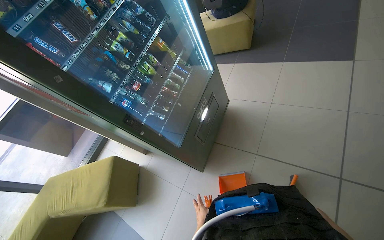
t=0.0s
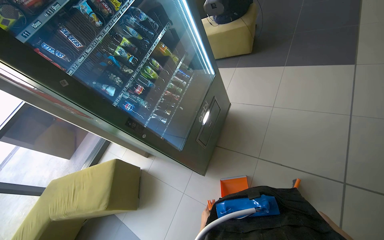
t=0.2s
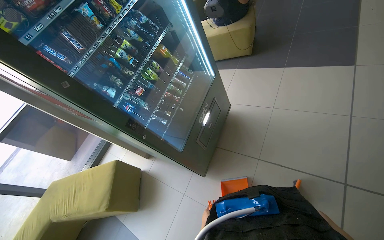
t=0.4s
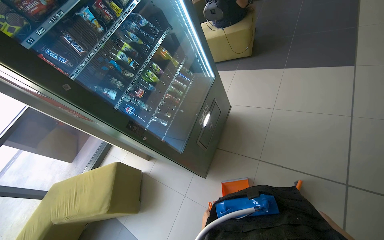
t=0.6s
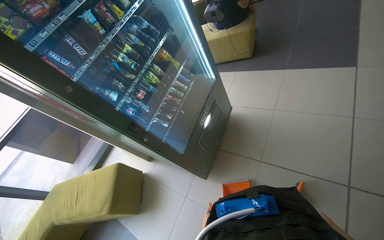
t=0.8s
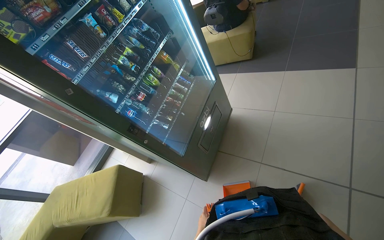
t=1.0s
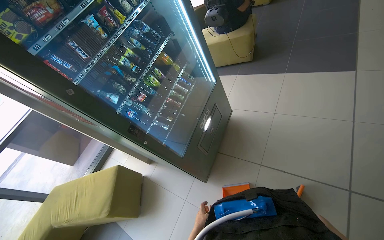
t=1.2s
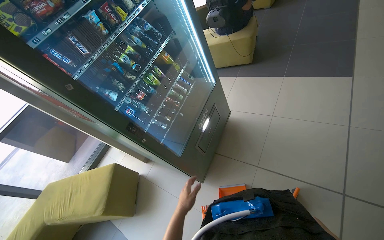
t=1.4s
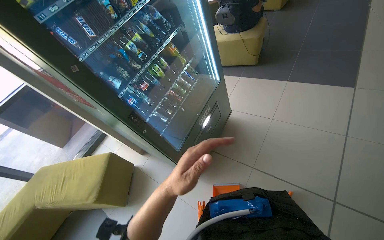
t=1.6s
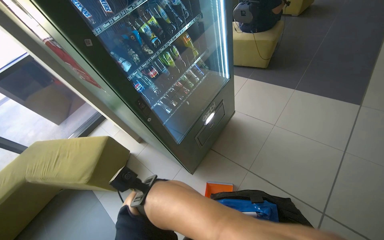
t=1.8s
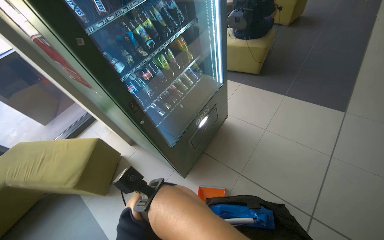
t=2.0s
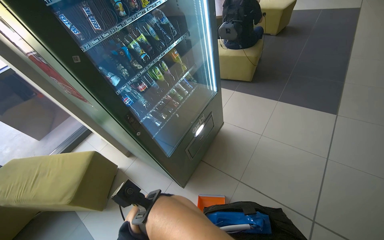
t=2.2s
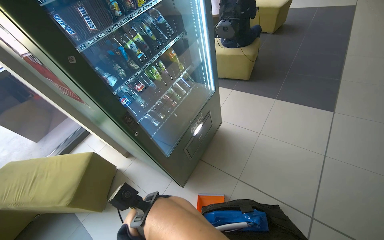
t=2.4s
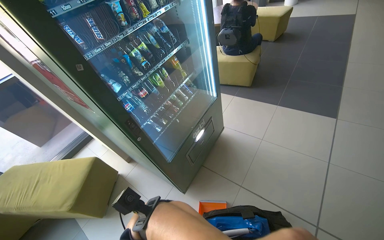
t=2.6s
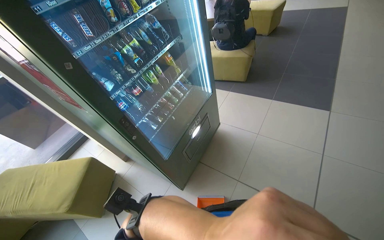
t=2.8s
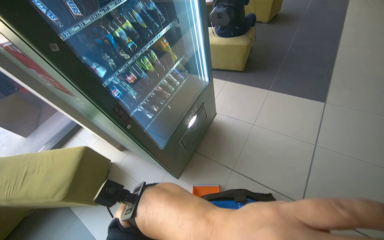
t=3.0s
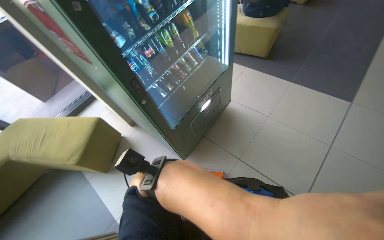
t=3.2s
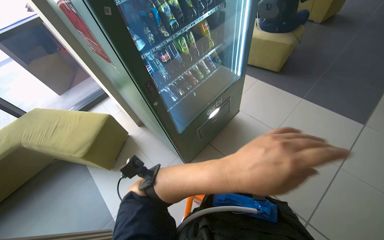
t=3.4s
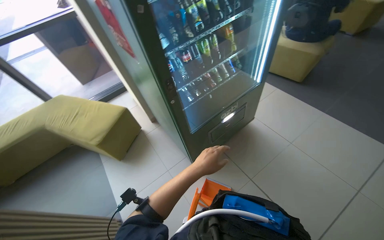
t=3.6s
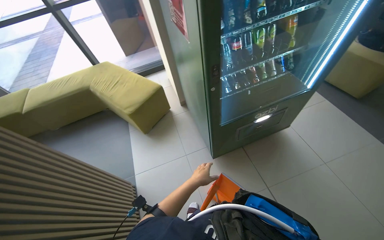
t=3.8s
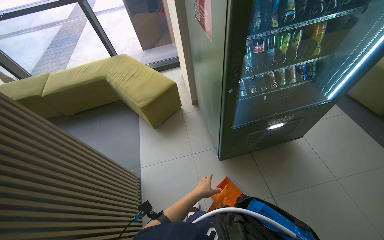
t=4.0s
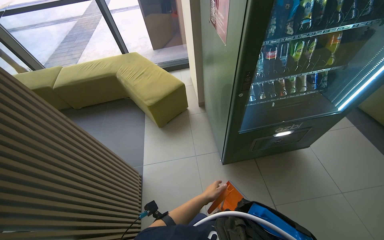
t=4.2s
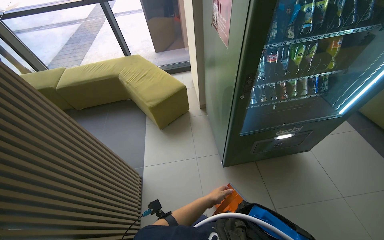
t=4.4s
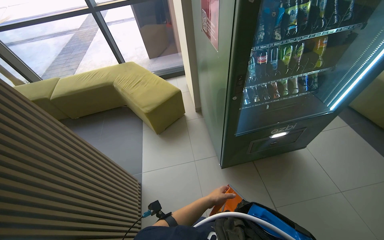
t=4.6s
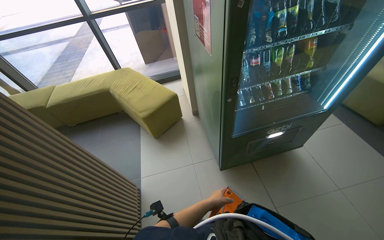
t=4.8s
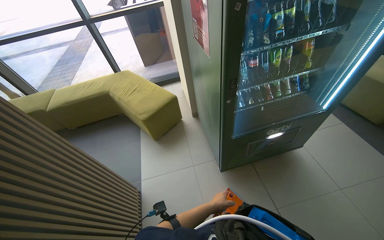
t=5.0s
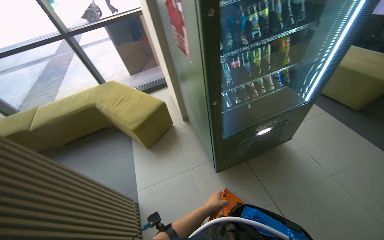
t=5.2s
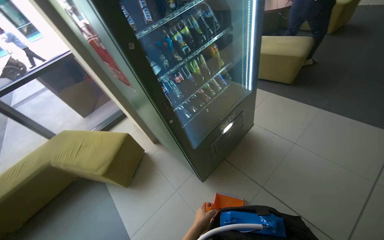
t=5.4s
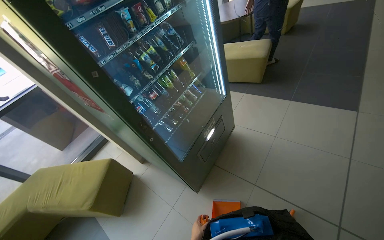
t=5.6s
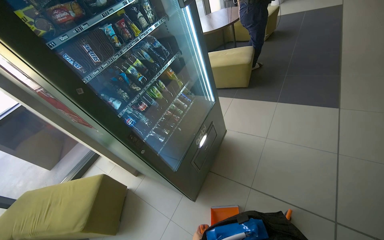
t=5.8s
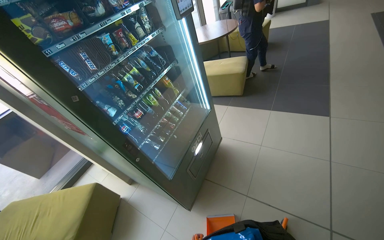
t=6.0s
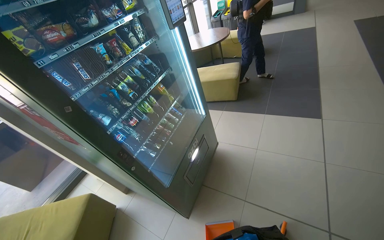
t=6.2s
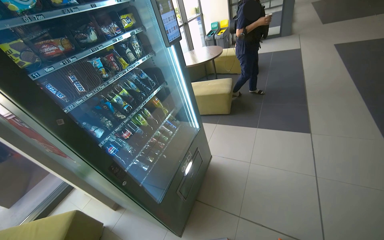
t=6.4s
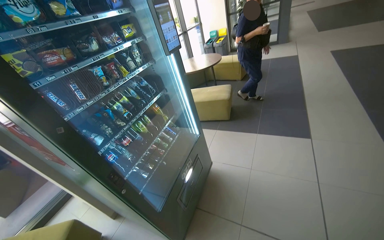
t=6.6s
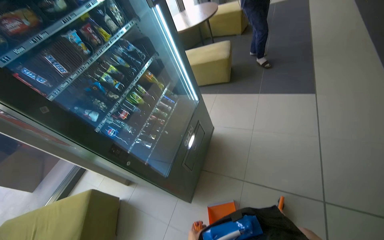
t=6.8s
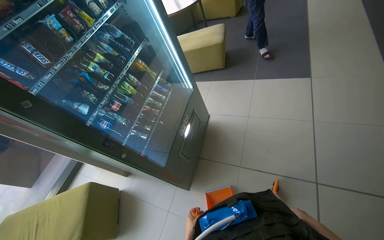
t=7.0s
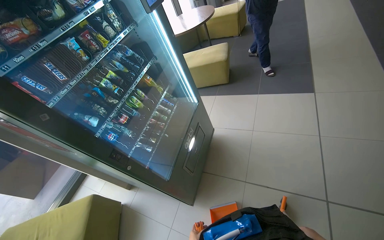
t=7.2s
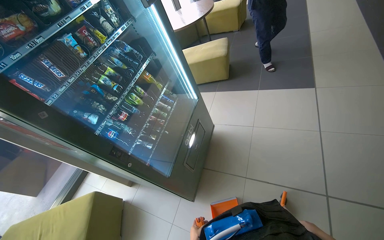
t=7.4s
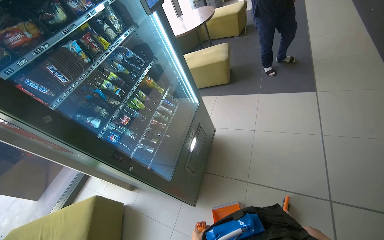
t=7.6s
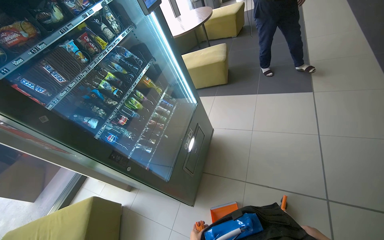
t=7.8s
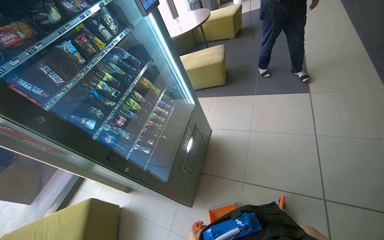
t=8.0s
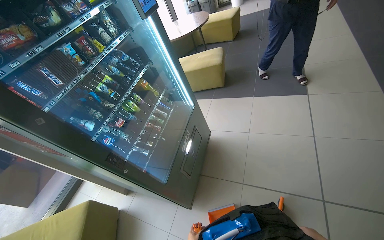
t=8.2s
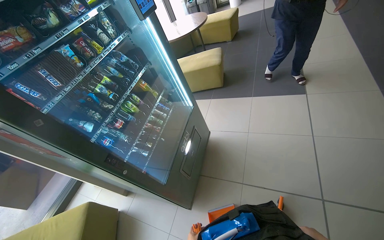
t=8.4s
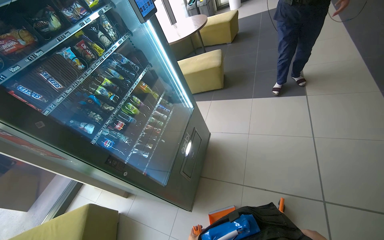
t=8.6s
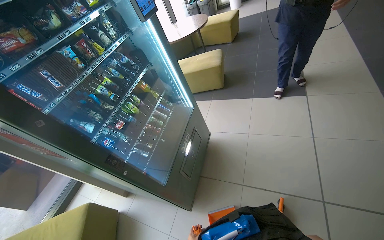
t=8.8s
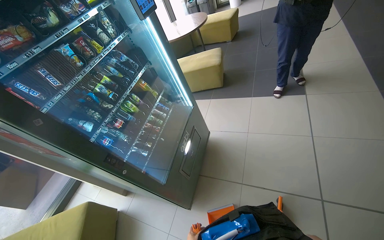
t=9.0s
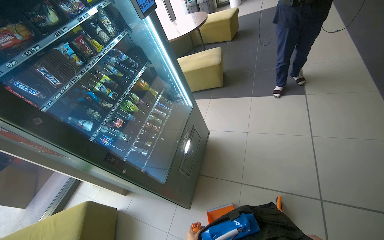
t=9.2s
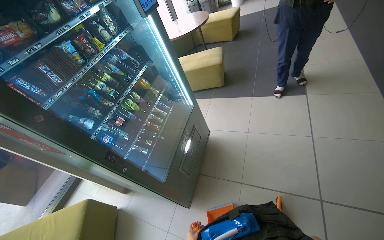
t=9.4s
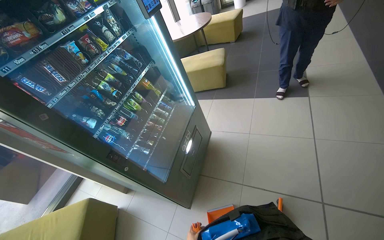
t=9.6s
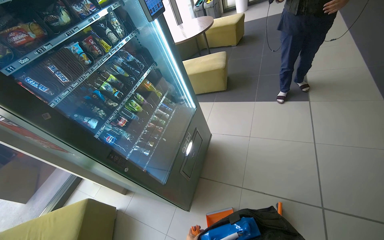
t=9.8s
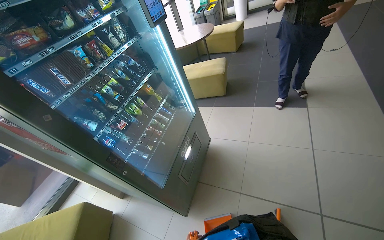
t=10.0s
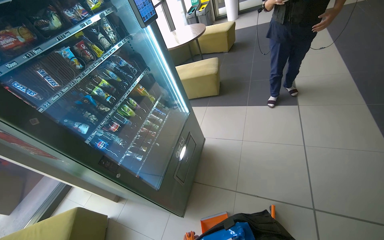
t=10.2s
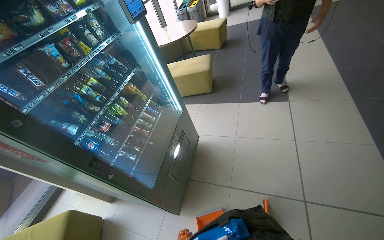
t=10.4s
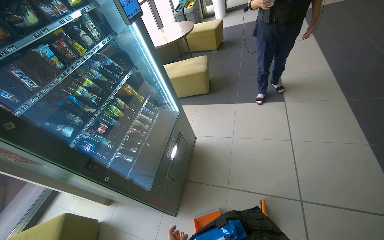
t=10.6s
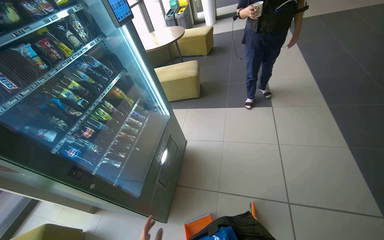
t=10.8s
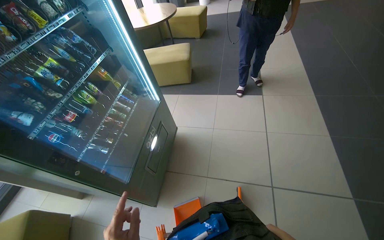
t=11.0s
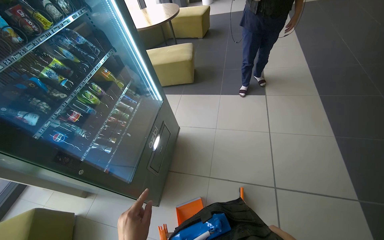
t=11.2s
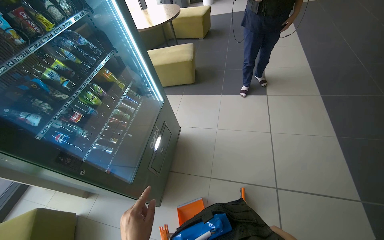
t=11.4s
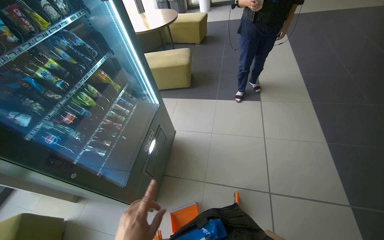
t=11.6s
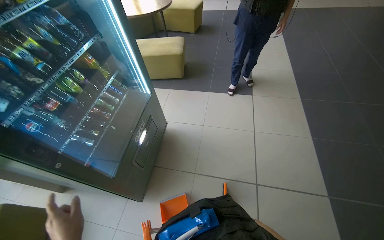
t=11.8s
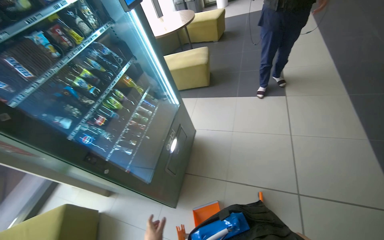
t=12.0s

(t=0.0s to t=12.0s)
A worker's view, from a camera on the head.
Job: sweeping floor.
The whole recording: Sweeping floor with dustpan. The worker sweeps debris from the floor using a long-handled brush and collects it with a dustpan.
t=0.0s - t=1.6s: The left hand travels up the picture and nearer to the camera by about 40 cm.
t=3.0s - t=4.4s: The head rotates about 50 degrees to the left.
t=4.4s - t=6.0s: The head turns to the right by about 50 degrees. The camera pitches upward, by roughly 20 degrees.

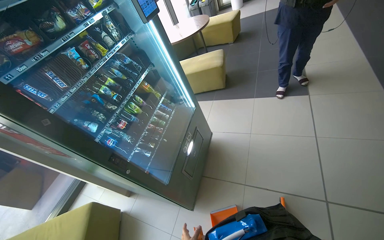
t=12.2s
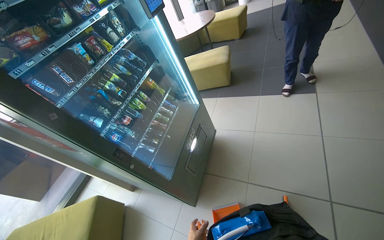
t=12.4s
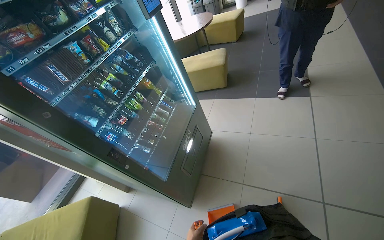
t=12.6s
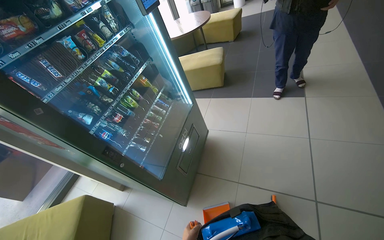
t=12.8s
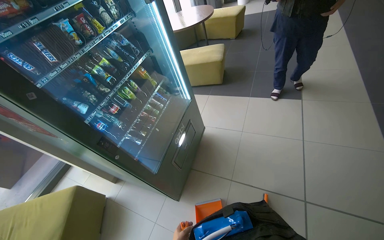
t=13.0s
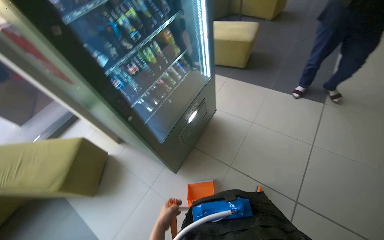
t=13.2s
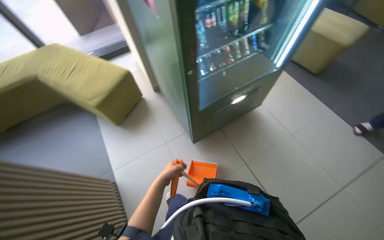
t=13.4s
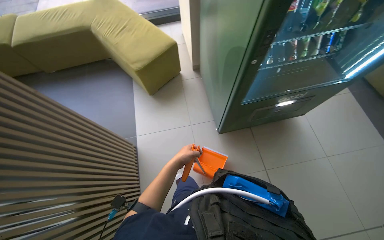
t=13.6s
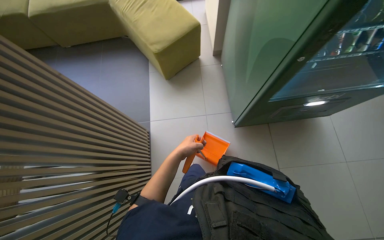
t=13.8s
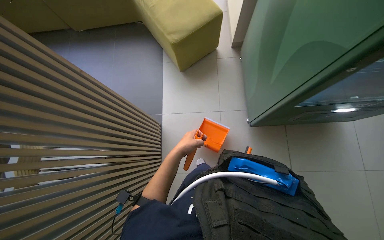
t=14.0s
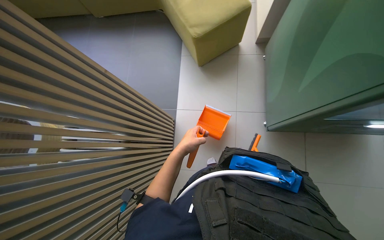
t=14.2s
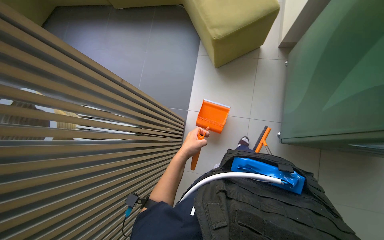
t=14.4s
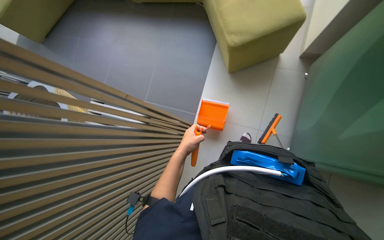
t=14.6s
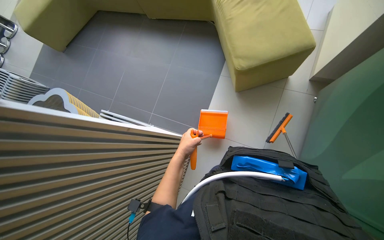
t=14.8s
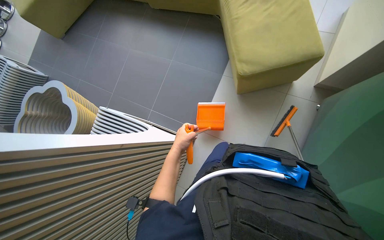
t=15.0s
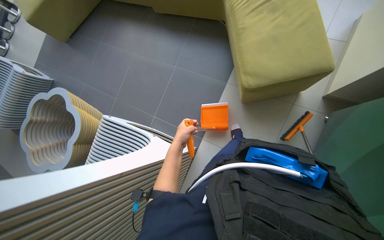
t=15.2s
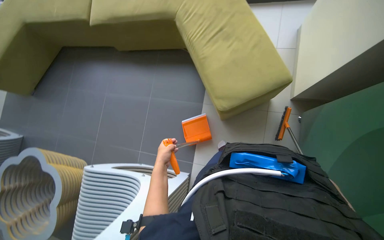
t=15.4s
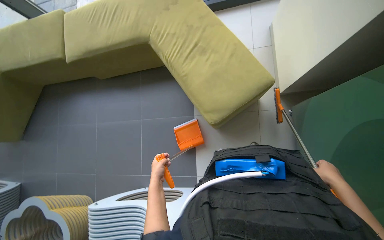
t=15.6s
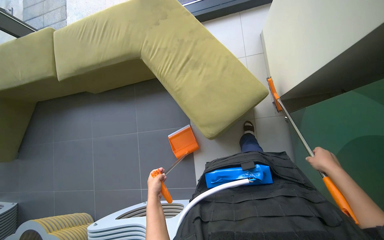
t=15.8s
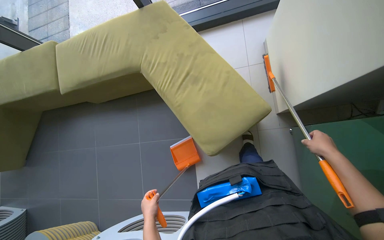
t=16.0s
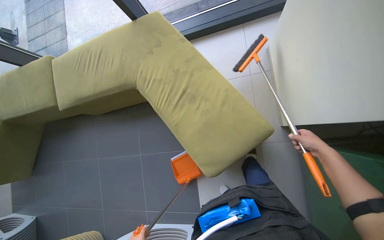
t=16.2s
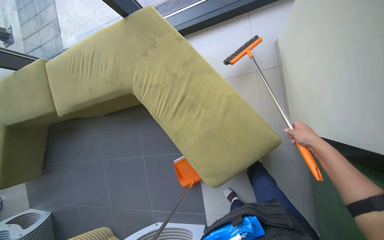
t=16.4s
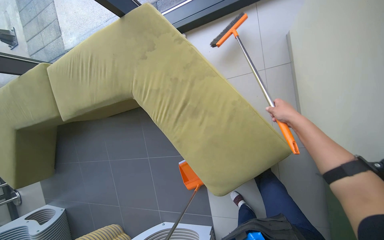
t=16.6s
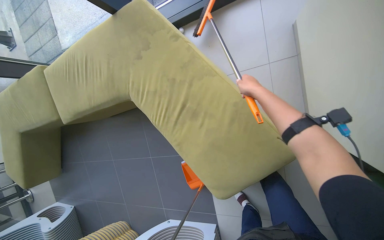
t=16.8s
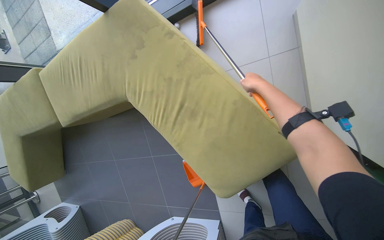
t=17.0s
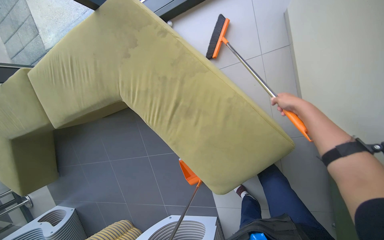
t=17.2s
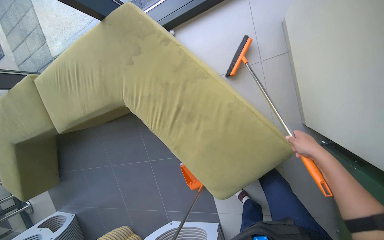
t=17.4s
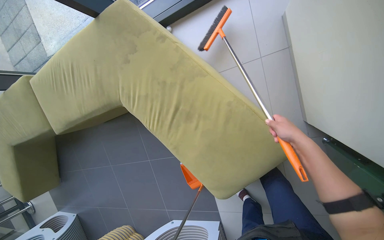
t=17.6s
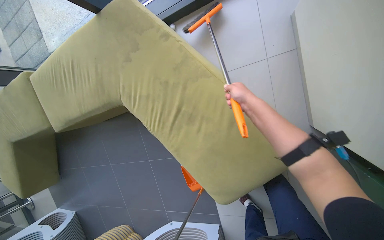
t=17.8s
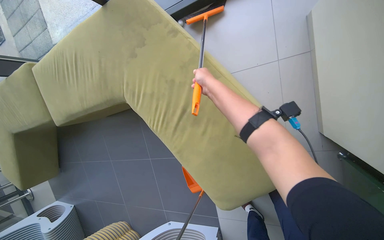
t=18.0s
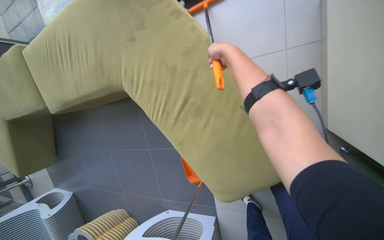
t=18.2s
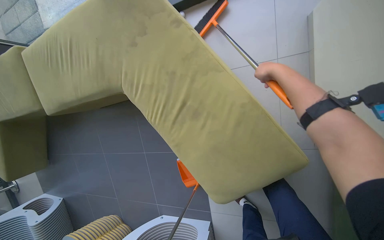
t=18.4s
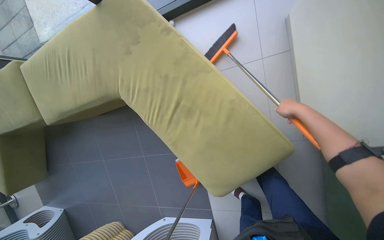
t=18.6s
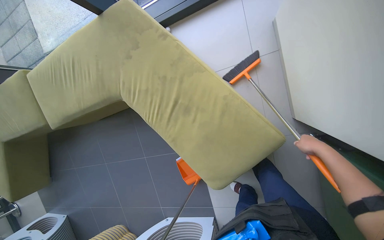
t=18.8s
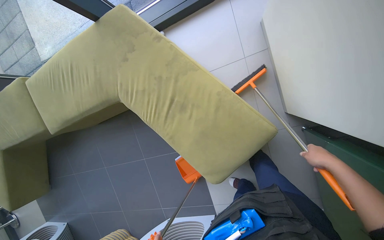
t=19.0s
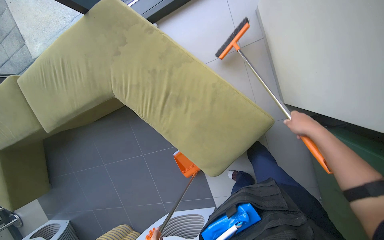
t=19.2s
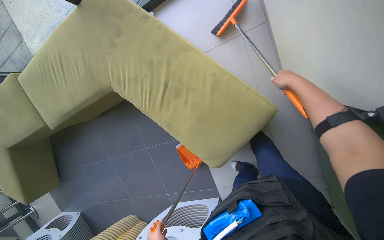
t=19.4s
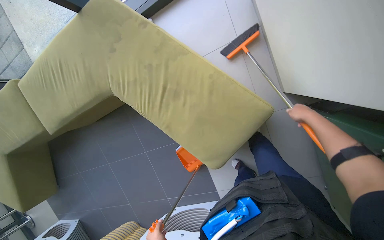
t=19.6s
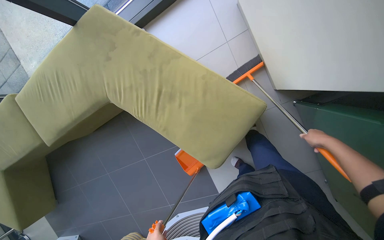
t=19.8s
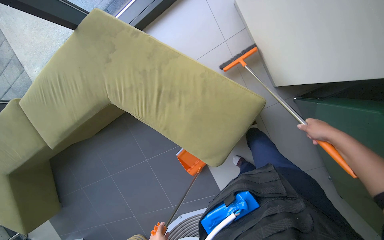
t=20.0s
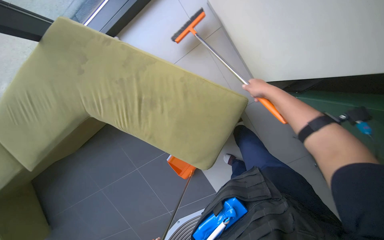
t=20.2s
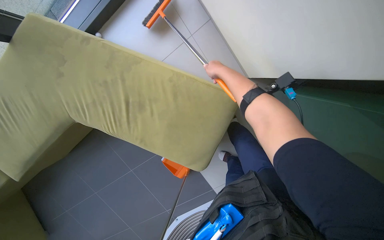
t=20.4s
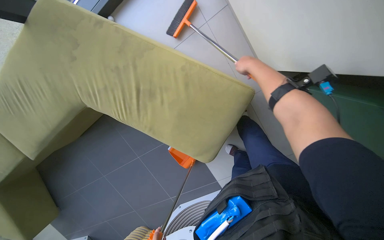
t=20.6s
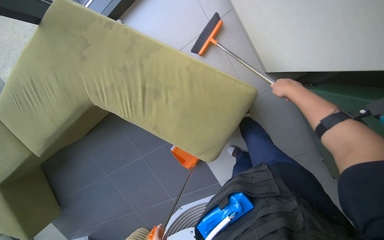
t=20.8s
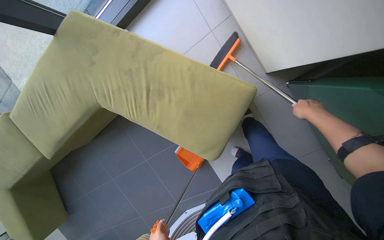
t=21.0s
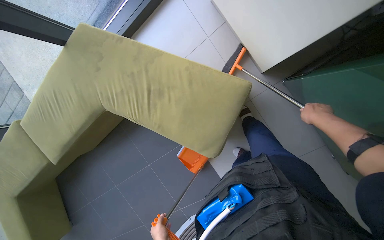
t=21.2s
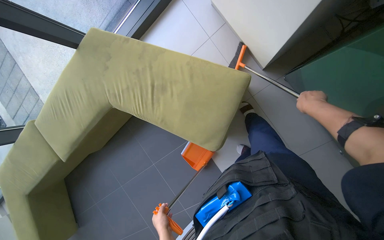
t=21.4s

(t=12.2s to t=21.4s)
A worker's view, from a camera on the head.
Job: sweeping floor.
The whole recording: Sweeping floor with dustpan. The worker sweeps debris from the floor using a long-handled brush and collects it with a dustpan.
t=12.2s - t=13.8s: The head turns to the left by roughly 70 degrees. The wearer looks approximately 35 degrees further downward.
t=13.8s - t=15.2s: The wearer looks about 25 degrees further to the left.
t=15.2s - t=16.8s: The wearer moves about 40 cm. The scene rotates counterclockwise by about 30 degrees.
t=16.8s - t=18.4s: The right hand reaches roughly 20 cm down the picture, then returns.
t=18.4s - t=19.8s: The right hand moves up and down the picture over about 30 cm, changing direction 2 times.
t=19.8s - t=21.4s: The right hand goes to the left and returns, roughly 30 cm each way.
